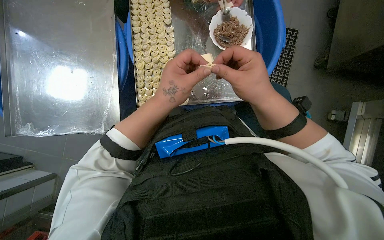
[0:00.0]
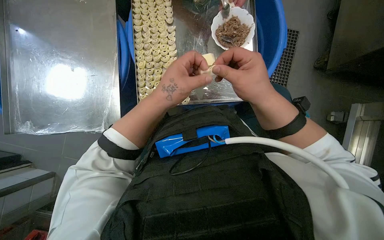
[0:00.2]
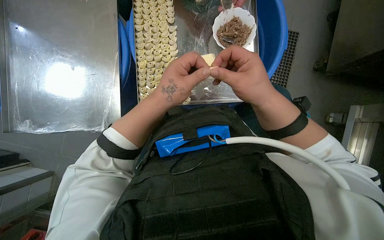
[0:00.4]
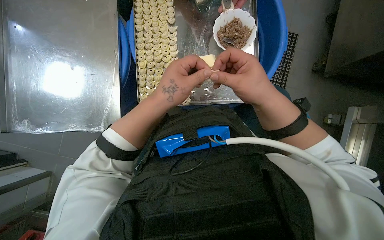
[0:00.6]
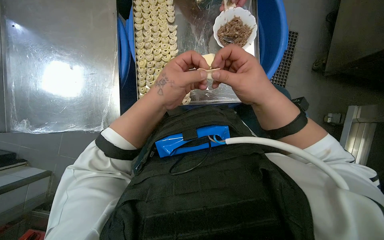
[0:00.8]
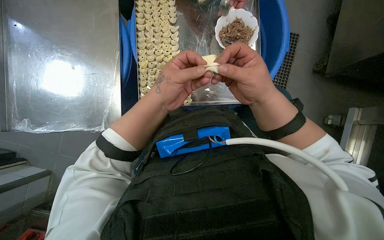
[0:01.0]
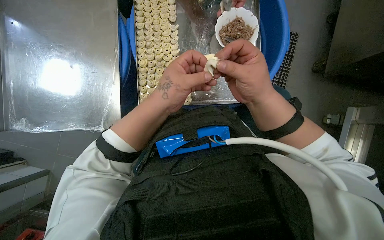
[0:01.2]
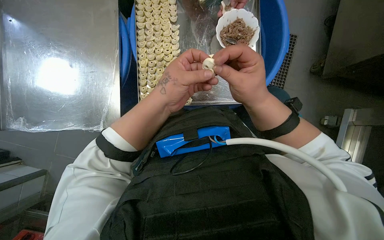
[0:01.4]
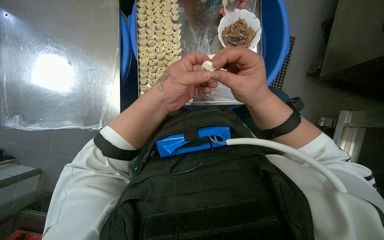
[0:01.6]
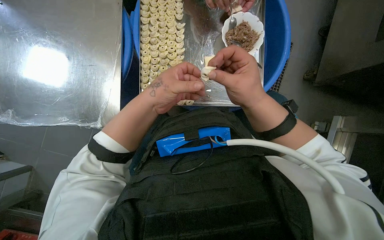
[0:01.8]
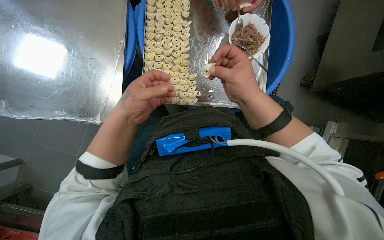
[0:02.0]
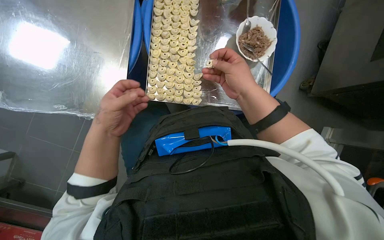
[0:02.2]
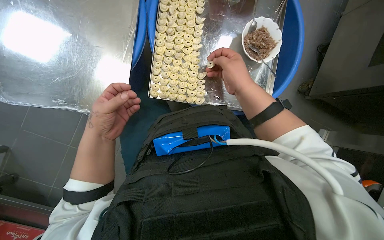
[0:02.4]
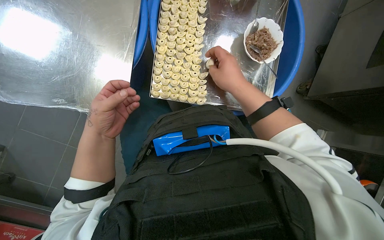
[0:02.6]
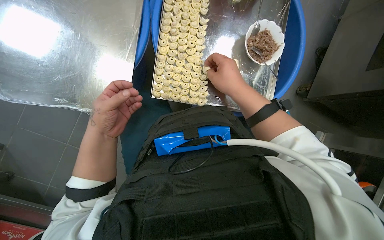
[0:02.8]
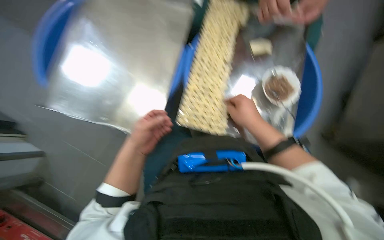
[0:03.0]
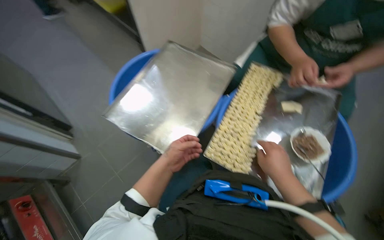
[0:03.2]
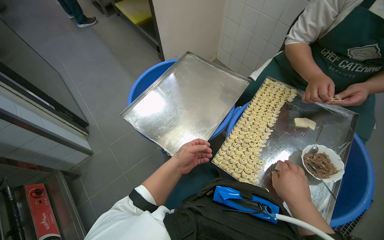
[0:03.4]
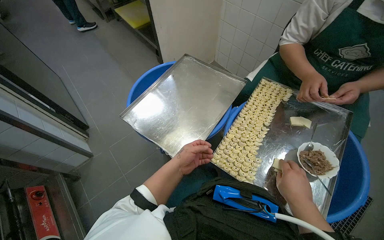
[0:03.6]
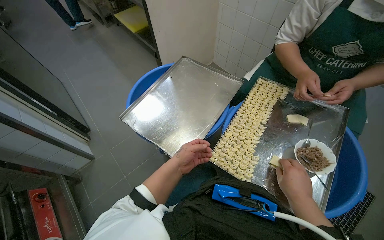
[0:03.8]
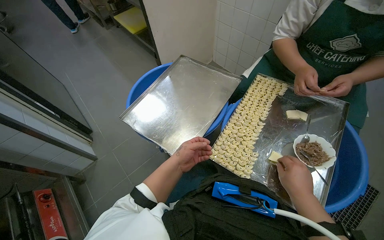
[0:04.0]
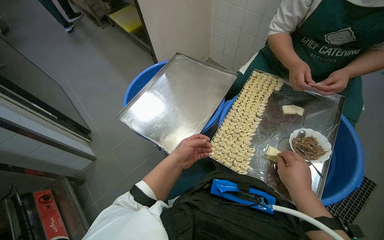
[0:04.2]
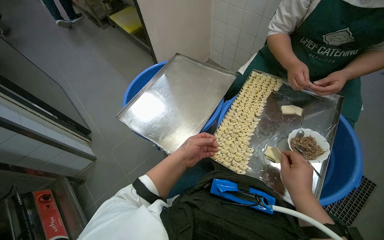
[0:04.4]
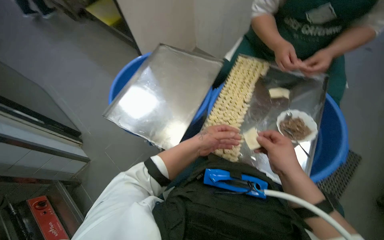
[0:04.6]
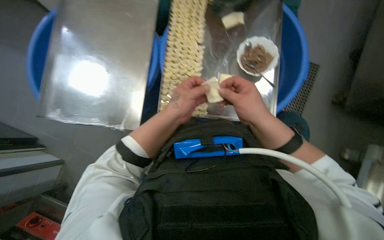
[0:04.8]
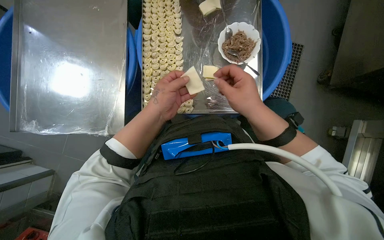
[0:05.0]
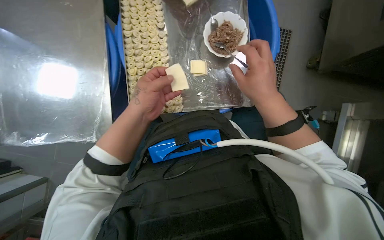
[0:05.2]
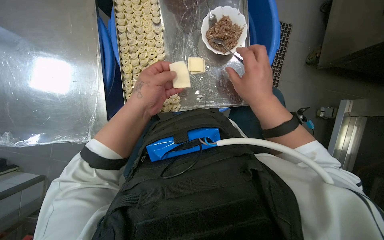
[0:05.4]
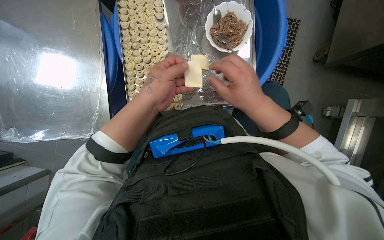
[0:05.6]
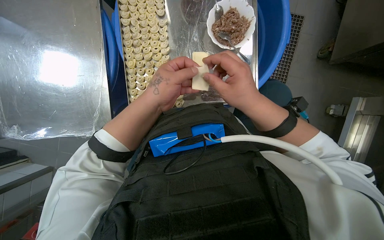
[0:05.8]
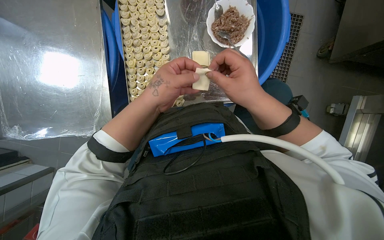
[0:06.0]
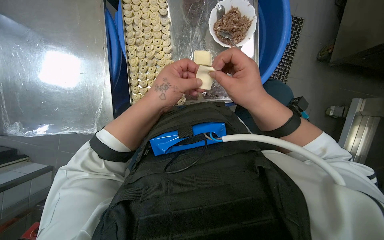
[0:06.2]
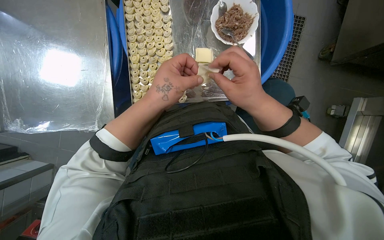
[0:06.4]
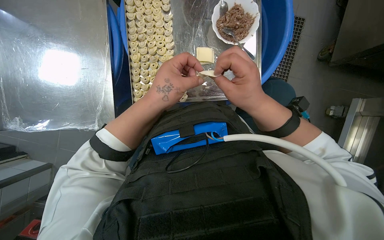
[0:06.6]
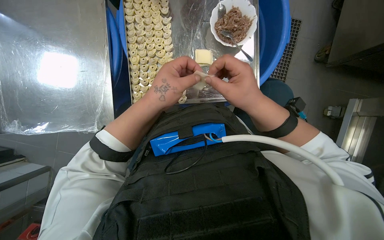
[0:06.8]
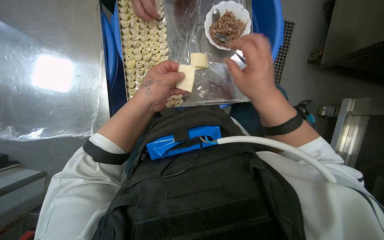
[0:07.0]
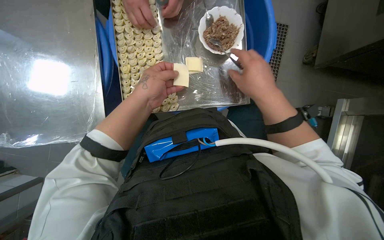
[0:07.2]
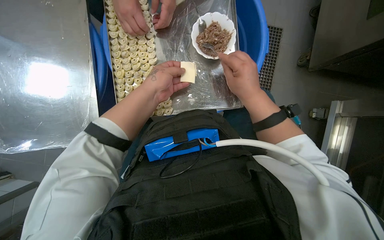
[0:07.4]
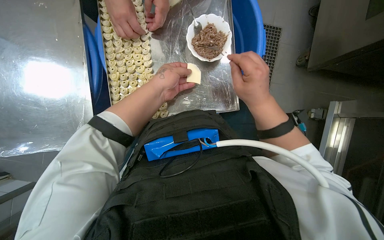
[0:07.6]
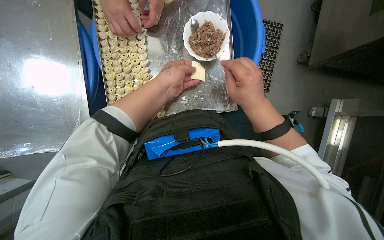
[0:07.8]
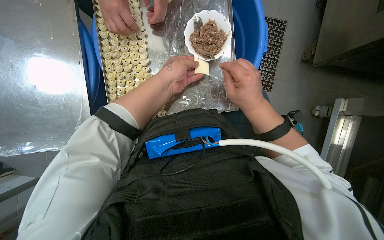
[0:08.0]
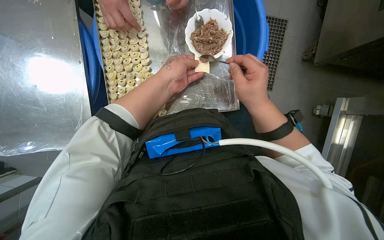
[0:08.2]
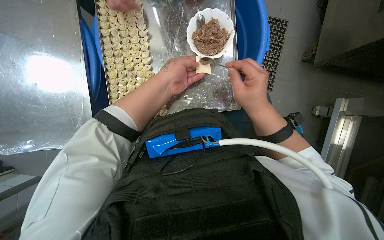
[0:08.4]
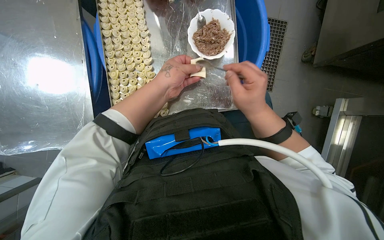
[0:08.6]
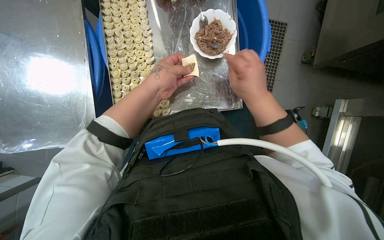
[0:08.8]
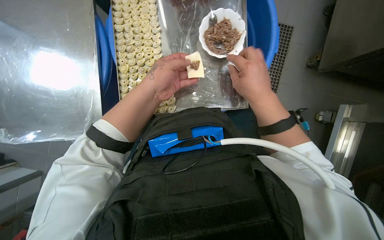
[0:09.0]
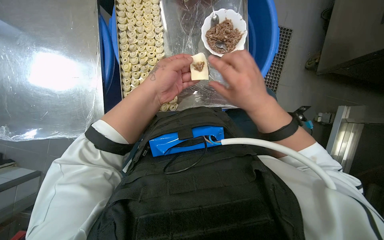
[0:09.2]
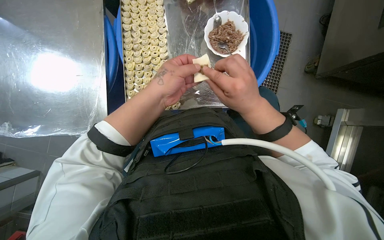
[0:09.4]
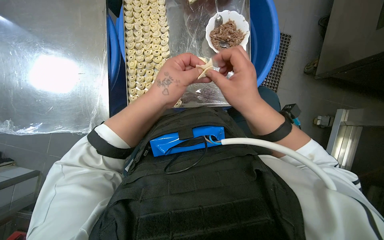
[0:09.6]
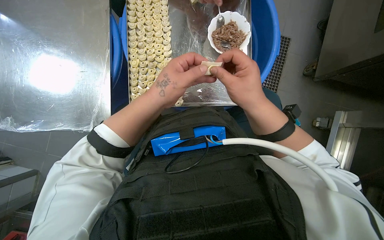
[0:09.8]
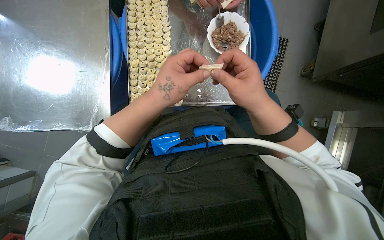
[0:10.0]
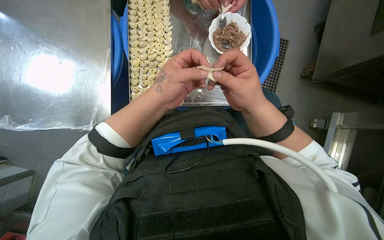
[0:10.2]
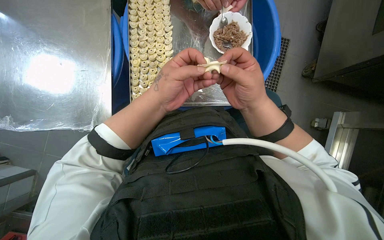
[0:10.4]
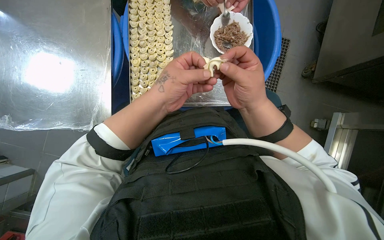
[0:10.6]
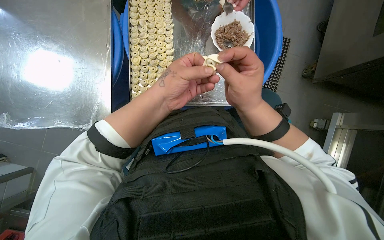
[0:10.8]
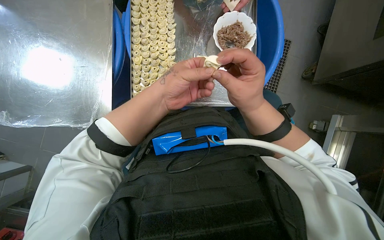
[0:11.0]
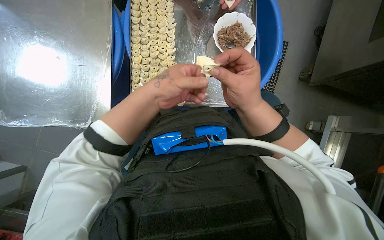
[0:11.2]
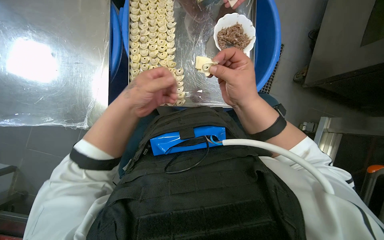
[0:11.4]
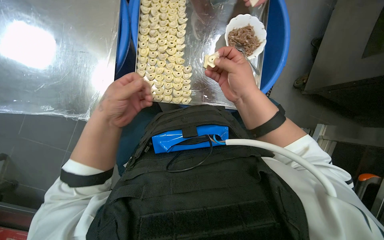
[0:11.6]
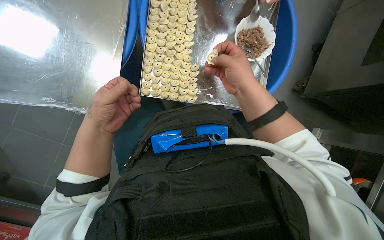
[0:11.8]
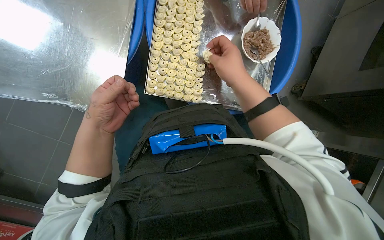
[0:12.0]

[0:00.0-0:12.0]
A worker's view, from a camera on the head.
Job: preparing food.
The whole recording: Filling dough pieces with meat. The worker continues to fill dough pieces with meat and shape them before placing them on a tray.
0:00.0 to 0:01.6: The hands are busy where they are.
0:01.6 to 0:03.0: The left hand heads to the left, covering approximately 20 cm.
0:03.0 to 0:04.4: The wearer's head swings some 20 degrees to the left. The view tips upward by roughly 20 degrees.
0:04.4 to 0:06.0: The wearer looks approximately 40 degrees further to the right. The wearer looks approximately 30 degrees further downward.
0:06.0 to 0:07.6: The hands work in one place, with small movements.
0:07.6 to 0:09.0: The hands make small movements and keep their place.
0:10.4 to 0:12.0: The left hand is displaced to the left and down the picture by about 25 cm. Meanwhile the right hand is displaced up the picture by some 10 cm.

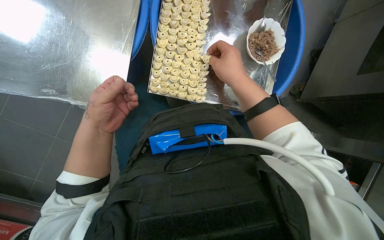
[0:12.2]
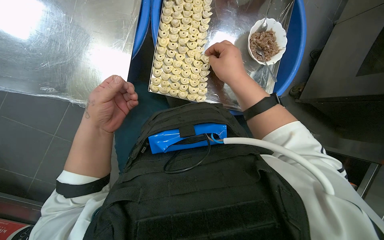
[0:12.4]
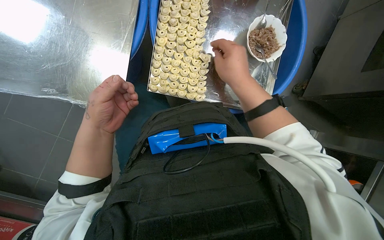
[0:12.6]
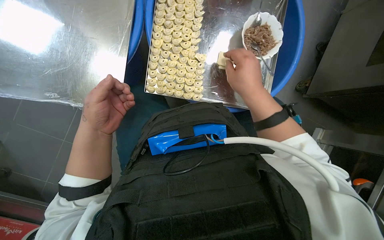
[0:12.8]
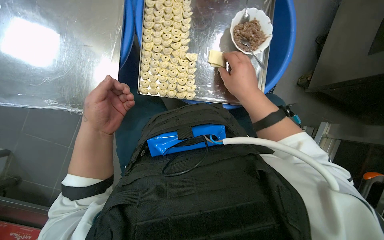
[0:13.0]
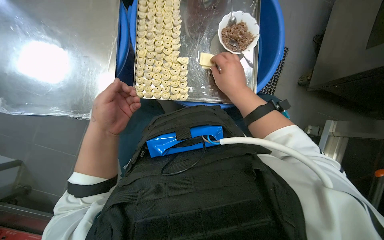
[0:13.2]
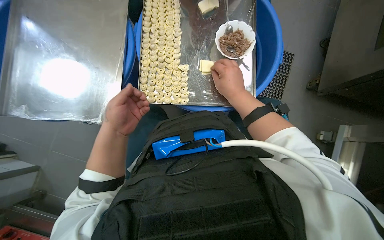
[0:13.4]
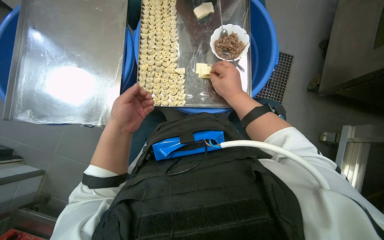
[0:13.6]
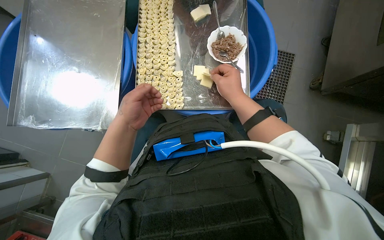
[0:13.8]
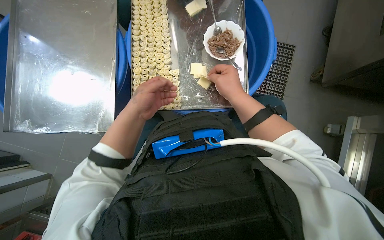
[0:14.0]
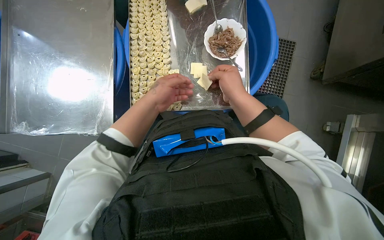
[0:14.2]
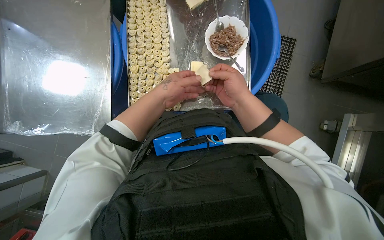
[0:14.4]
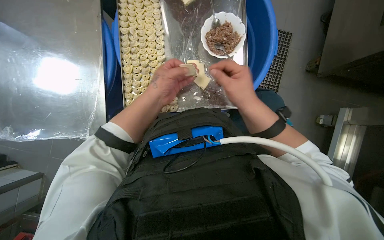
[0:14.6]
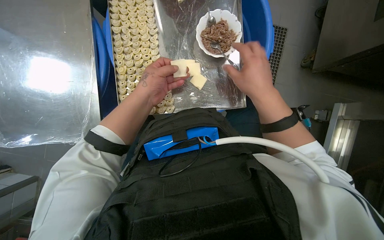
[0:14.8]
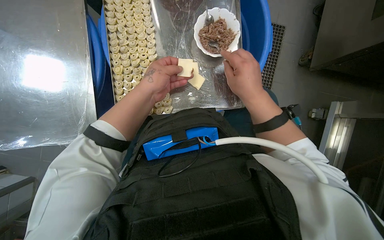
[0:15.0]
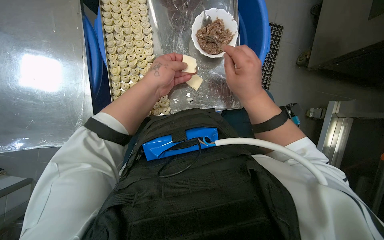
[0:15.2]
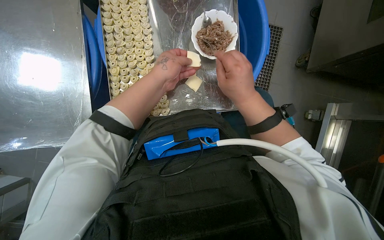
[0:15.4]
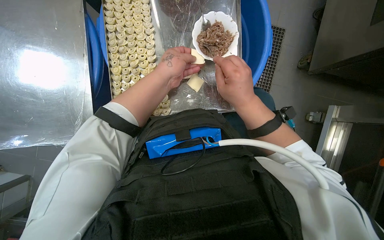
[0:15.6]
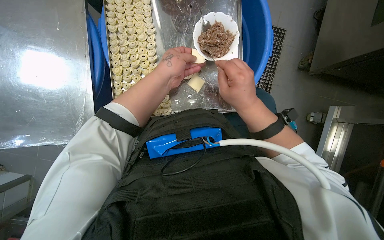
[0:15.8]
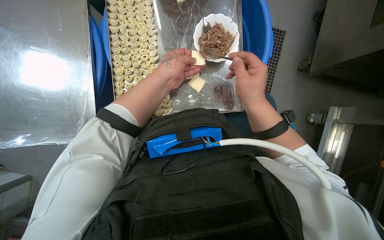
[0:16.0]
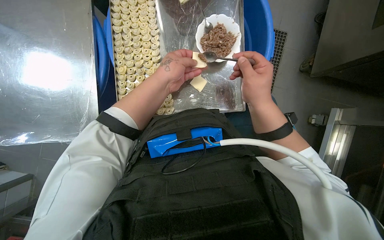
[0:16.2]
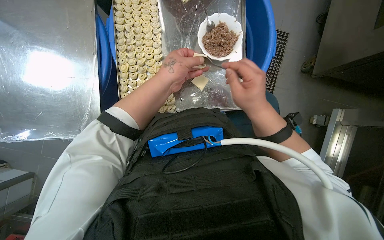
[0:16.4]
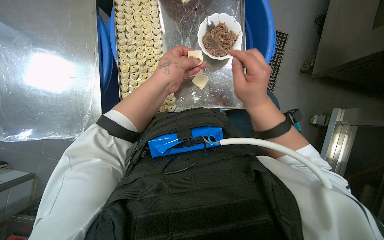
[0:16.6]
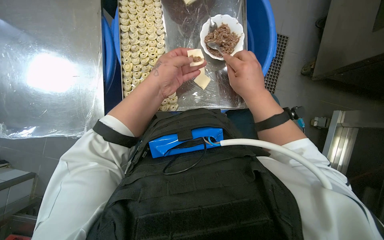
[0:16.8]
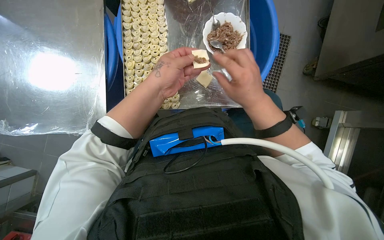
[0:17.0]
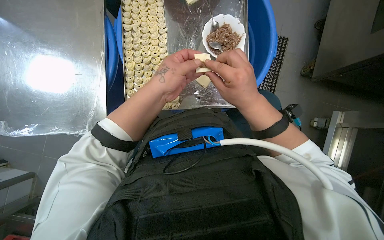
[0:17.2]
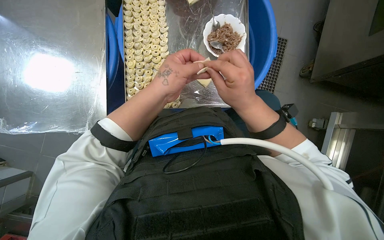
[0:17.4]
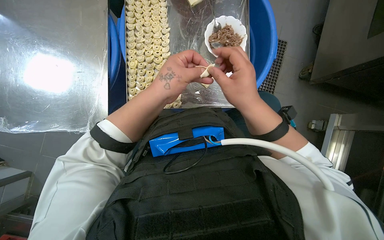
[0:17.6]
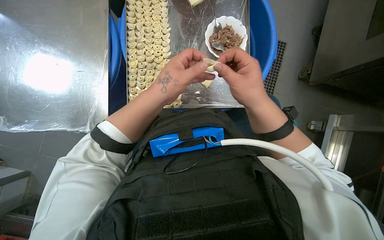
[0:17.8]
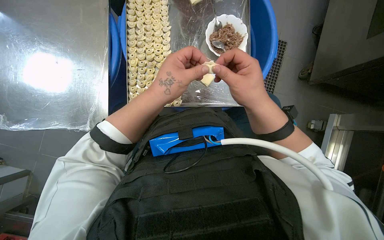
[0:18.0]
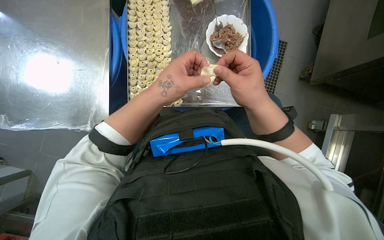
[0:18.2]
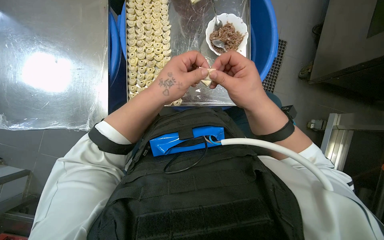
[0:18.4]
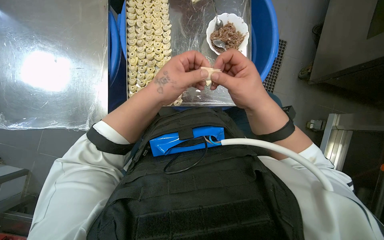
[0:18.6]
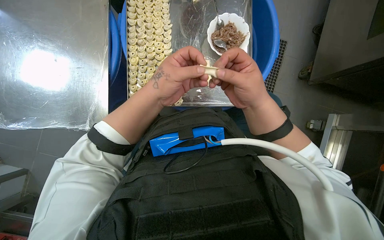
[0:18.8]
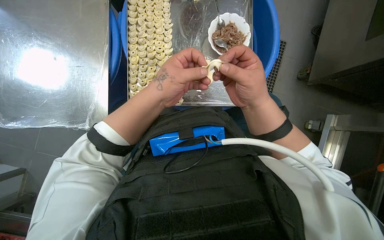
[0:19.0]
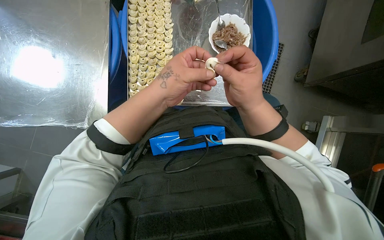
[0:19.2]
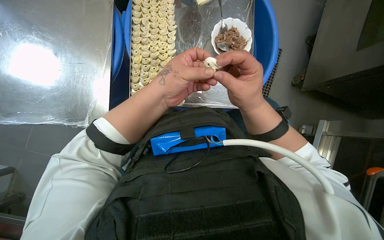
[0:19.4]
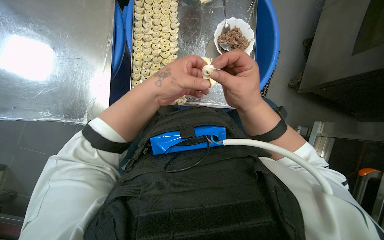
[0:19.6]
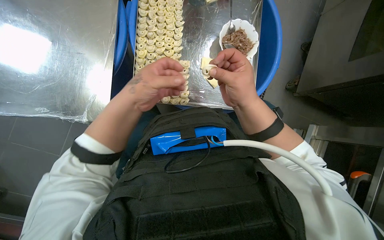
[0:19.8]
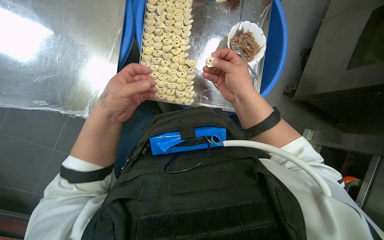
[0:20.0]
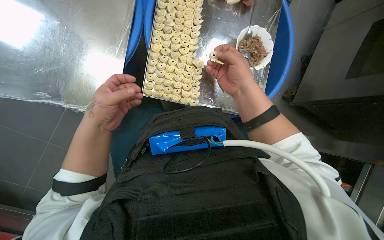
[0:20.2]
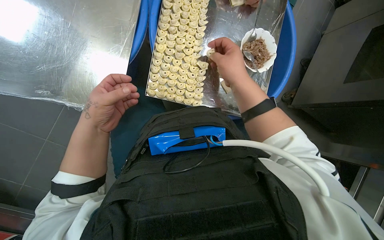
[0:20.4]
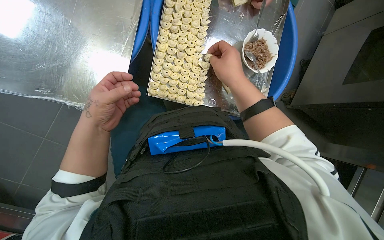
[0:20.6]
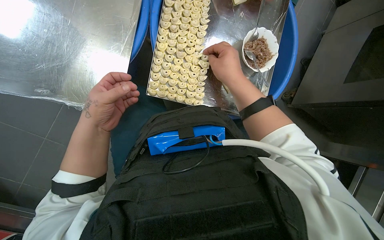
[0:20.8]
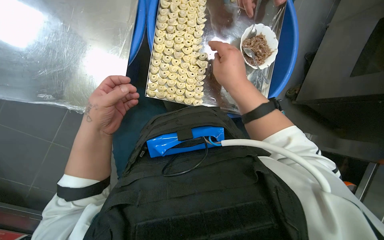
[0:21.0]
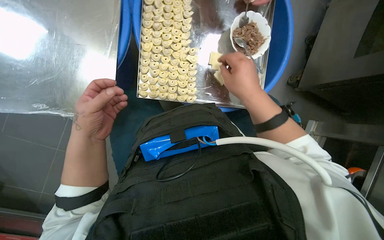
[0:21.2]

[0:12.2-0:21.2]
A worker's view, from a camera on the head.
Job: preparing food.
The whole recording: Filling dough pieces with meat. The worker continues to fill dough pieces with meat and shape them before placing them on a tray.
0:13.8 to 0:15.2: The left hand goes about 15 cm up the picture and to the right.
0:15.2 to 0:16.6: The hands make small movements and keep their place.
0:16.6 to 0:18.2: The hands stay close to where they were, moving slightly.
0:18.2 to 0:19.8: The left hand shifts roughly 10 cm to the left.
0:19.8 to 0:21.2: The left hand is displaced to the left by about 15 cm.
